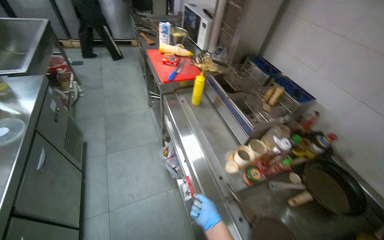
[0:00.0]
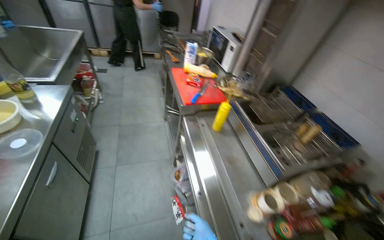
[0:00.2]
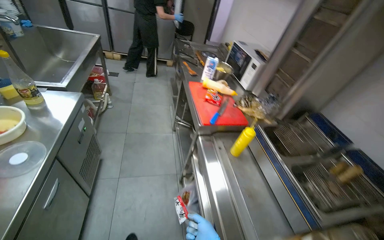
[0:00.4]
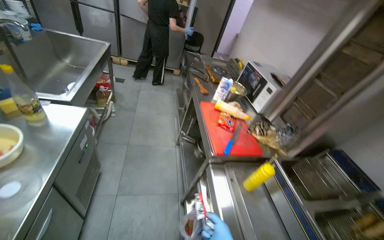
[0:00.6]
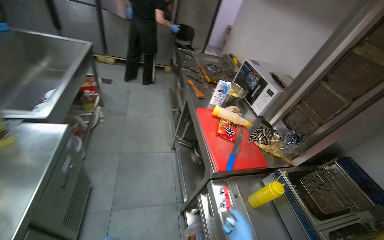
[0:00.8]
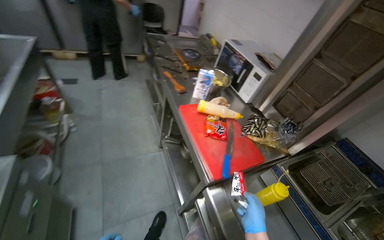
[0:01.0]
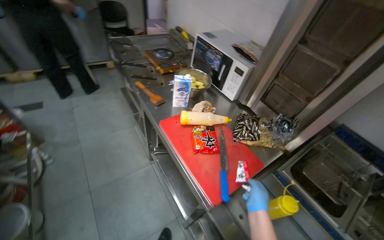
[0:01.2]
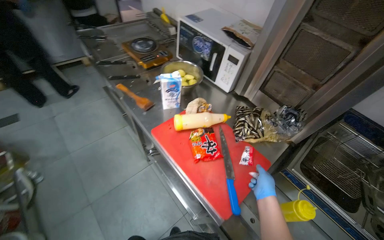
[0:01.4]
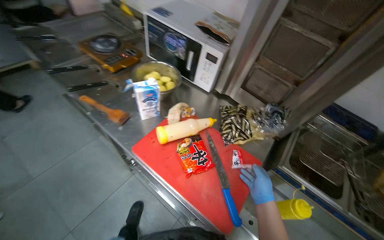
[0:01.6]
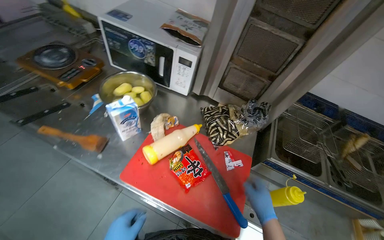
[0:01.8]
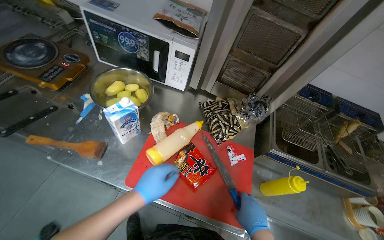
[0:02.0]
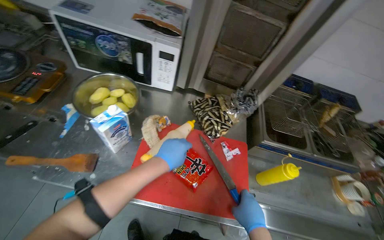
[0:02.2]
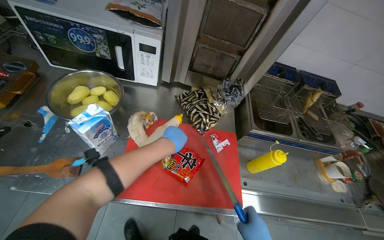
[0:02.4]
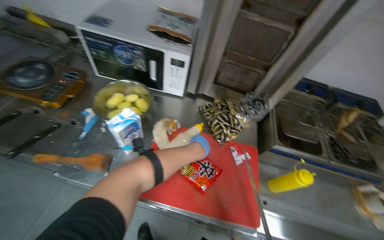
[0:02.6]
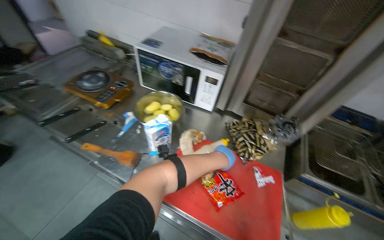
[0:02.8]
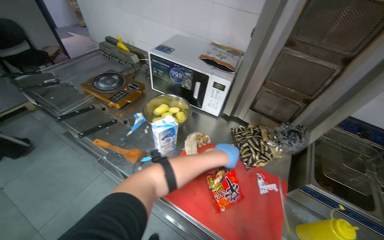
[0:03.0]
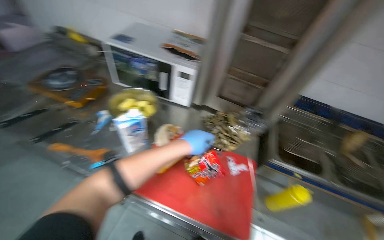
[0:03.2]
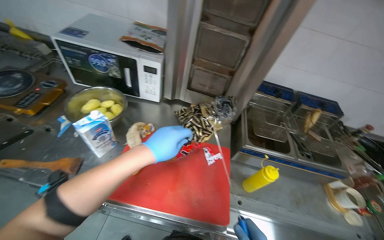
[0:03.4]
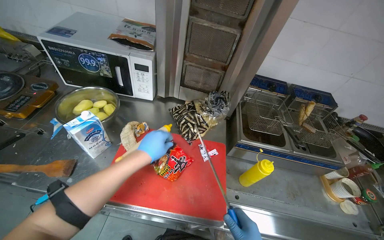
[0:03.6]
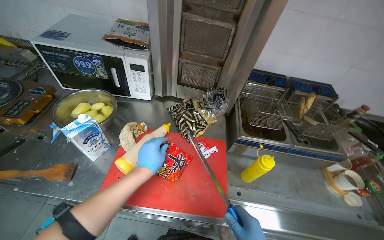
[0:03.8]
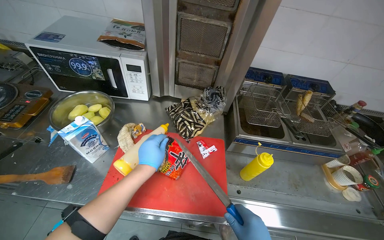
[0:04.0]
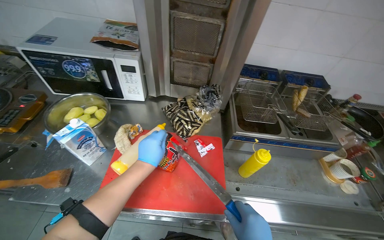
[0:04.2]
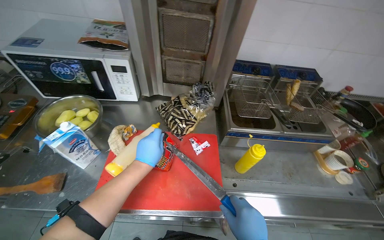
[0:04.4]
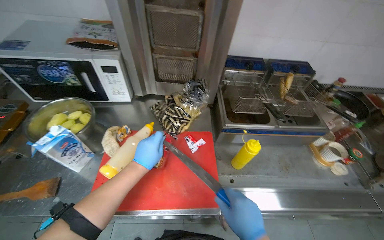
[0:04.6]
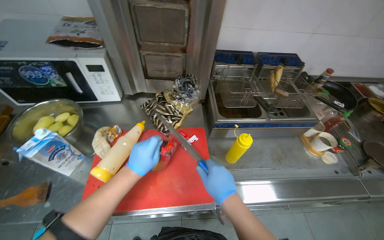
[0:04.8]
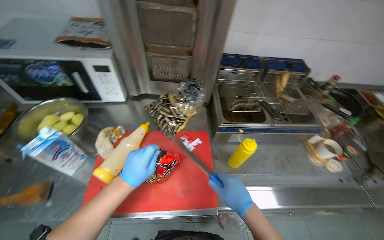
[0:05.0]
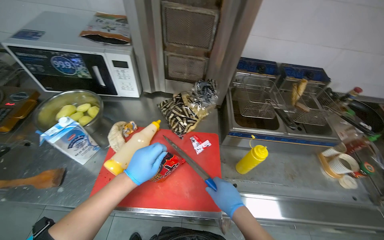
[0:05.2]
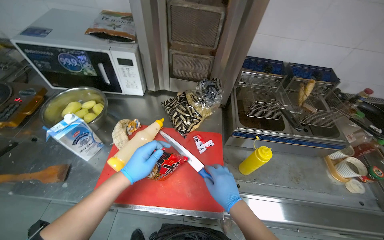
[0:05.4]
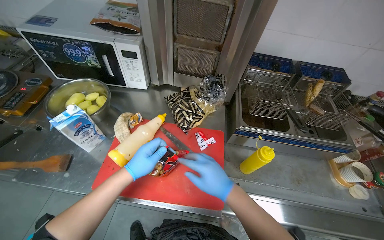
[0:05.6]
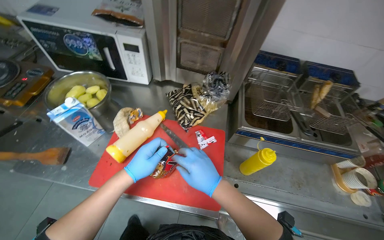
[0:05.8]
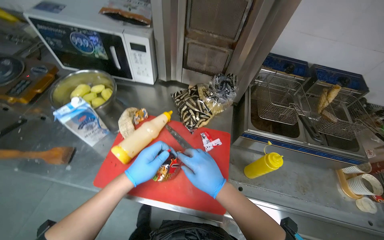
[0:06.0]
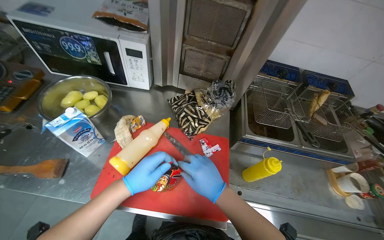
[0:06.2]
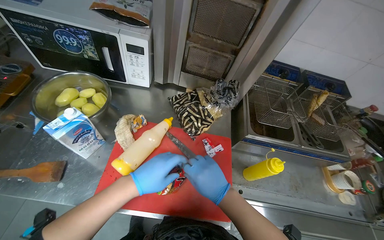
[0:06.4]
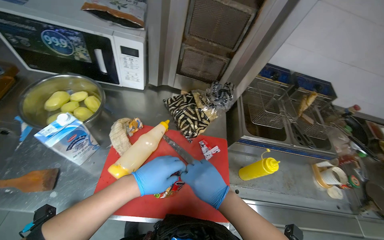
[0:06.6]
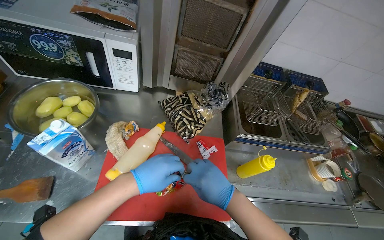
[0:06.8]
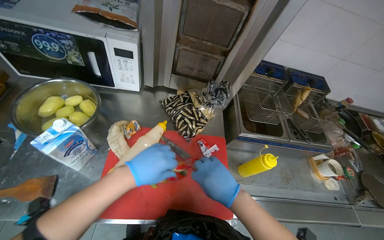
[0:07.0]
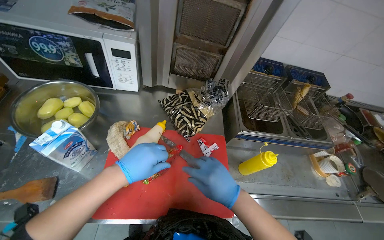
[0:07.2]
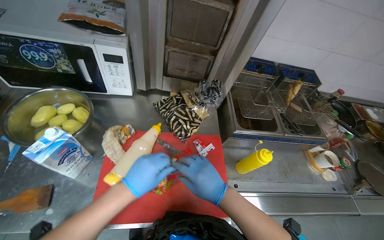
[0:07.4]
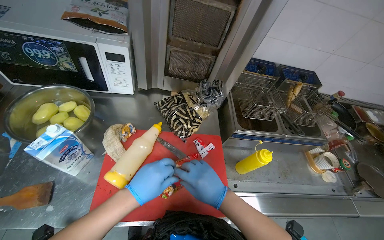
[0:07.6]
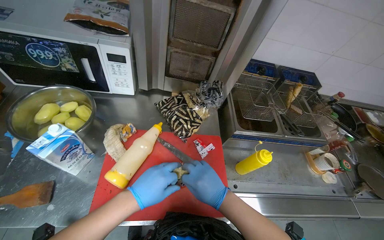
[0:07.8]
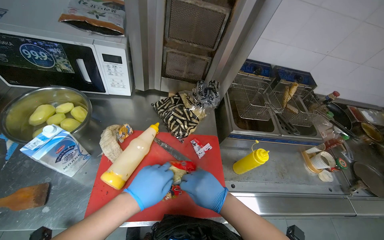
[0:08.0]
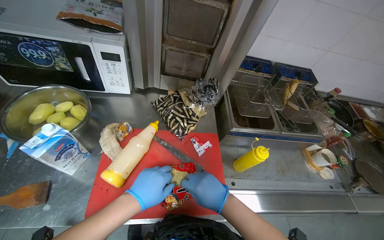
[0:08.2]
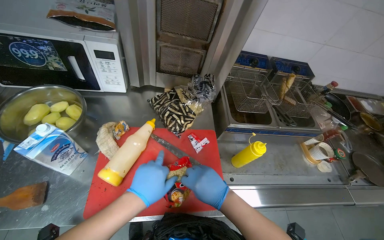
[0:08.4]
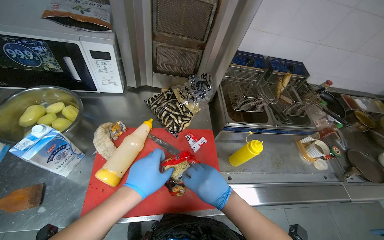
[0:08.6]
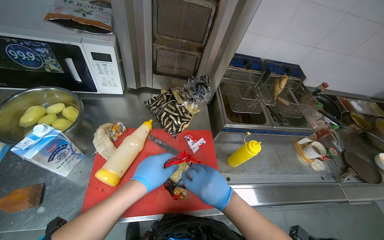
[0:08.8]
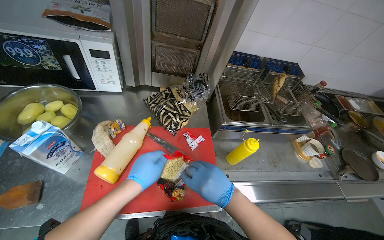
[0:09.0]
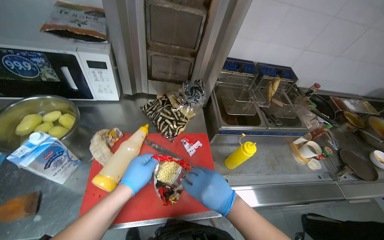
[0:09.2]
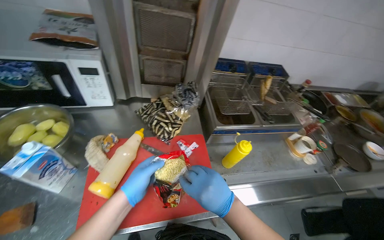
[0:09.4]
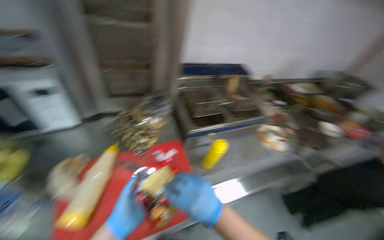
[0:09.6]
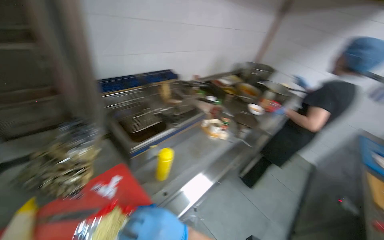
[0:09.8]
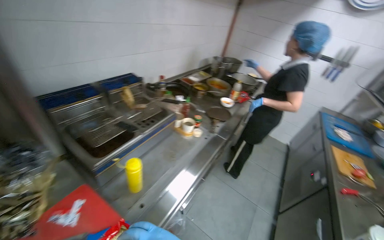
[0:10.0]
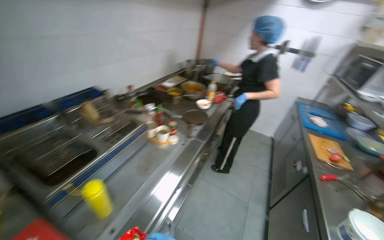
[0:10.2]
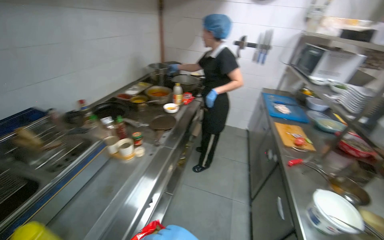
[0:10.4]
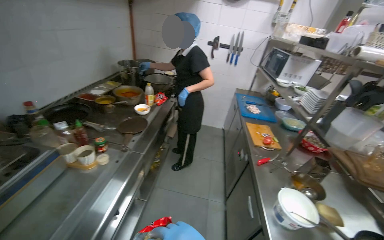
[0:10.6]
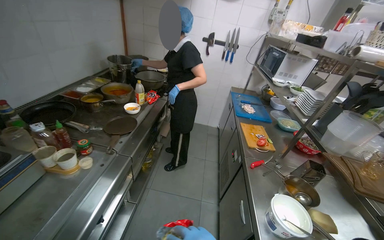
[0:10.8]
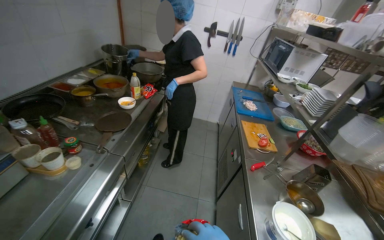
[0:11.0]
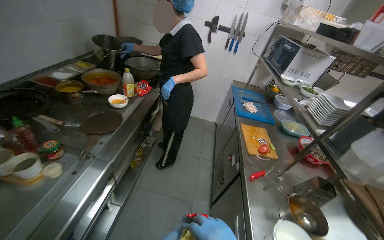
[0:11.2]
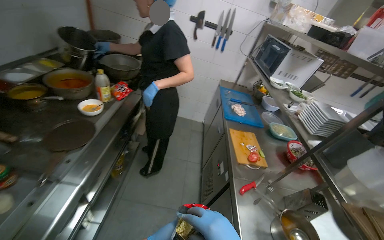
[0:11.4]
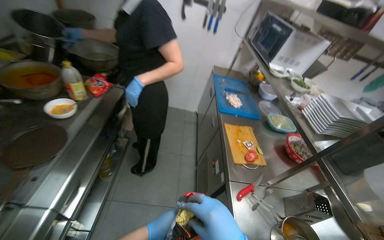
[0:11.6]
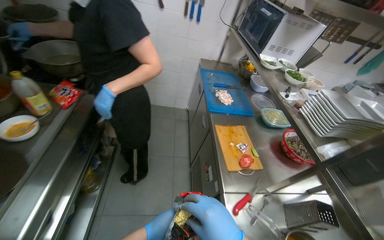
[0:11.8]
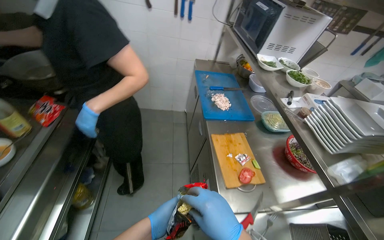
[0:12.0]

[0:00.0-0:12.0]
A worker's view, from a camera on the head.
Job: cooking food.
The whole recording: Cooking instant noodles. The worker opens instant noodle packages, places noodles in a pot on the stove, lights the burner, and adds seasoning.
0:00.0 to 0:01.6: The head travels about 1 m. The wearer looks approximately 30 degrees further to the right.
0:03.0 to 0:04.4: The head turns to the right by about 30 degrees.
0:04.4 to 0:06.0: The left hand shifts roughly 10 cm down the picture.
0:07.6 to 0:09.0: The hands are busy where they are.
0:09.0 to 0:10.4: The wearer moves roughly 50 cm. The head turns to the right by some 70 degrees.
0:10.4 to 0:12.0: The wearer moves some 90 cm. The view swings approximately 20 degrees to the right. The view tips downward by approximately 20 degrees.

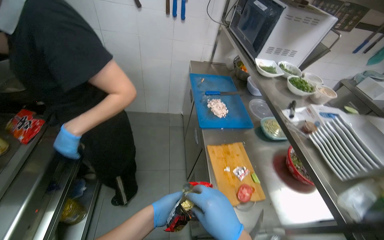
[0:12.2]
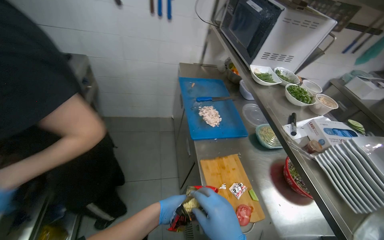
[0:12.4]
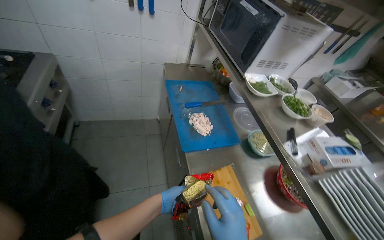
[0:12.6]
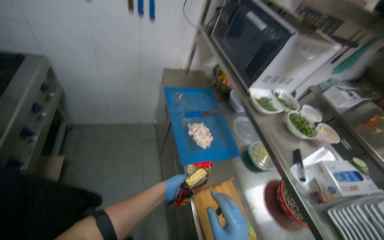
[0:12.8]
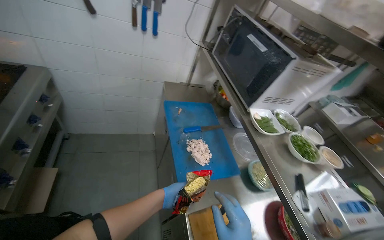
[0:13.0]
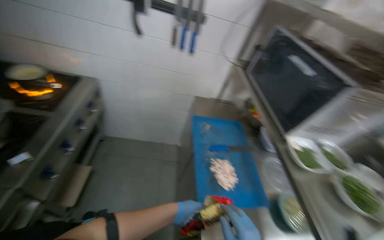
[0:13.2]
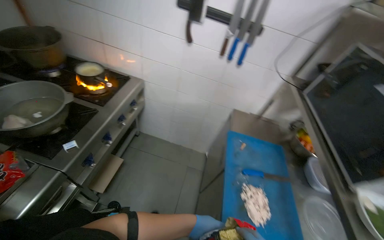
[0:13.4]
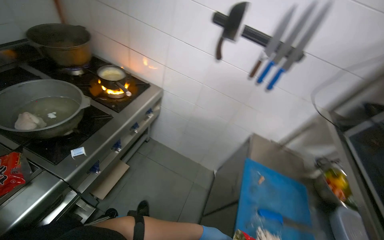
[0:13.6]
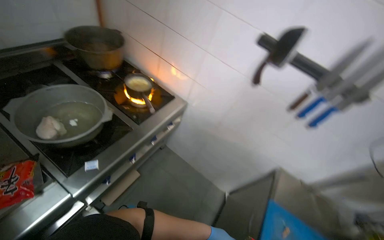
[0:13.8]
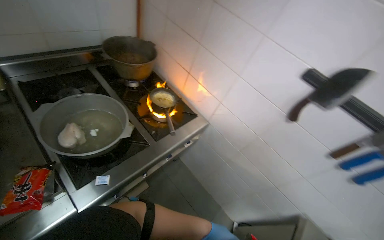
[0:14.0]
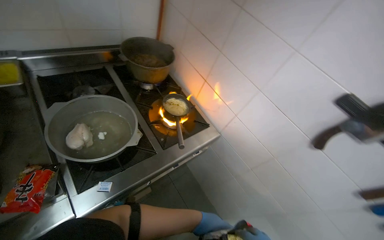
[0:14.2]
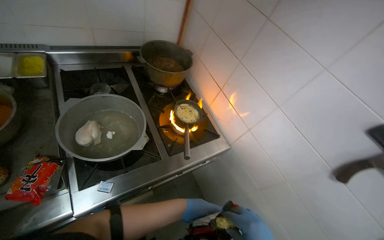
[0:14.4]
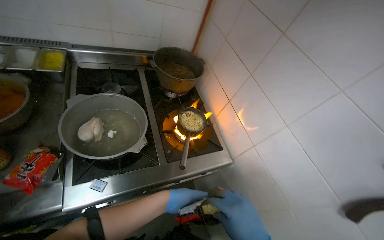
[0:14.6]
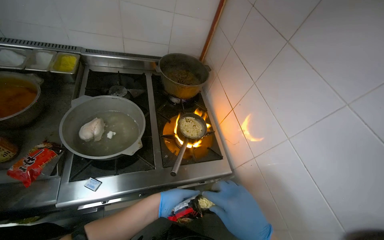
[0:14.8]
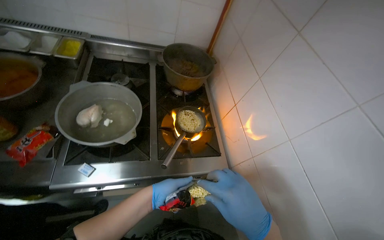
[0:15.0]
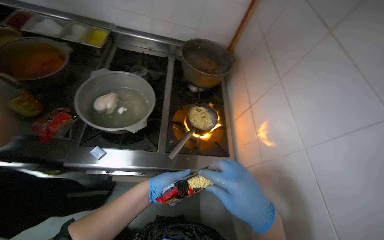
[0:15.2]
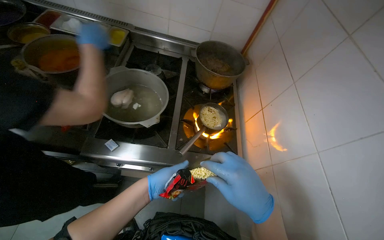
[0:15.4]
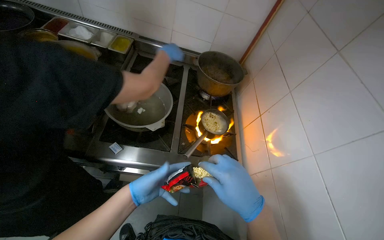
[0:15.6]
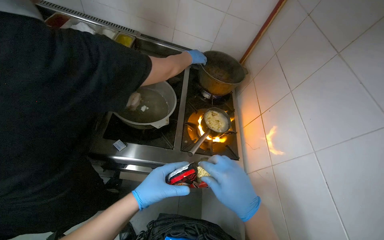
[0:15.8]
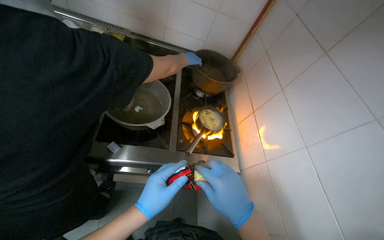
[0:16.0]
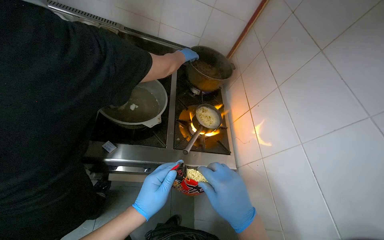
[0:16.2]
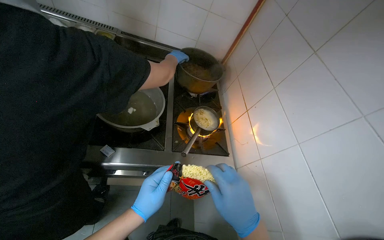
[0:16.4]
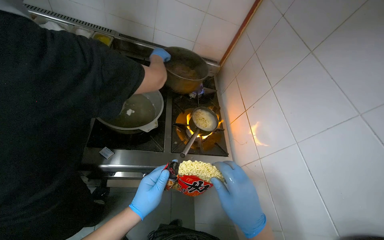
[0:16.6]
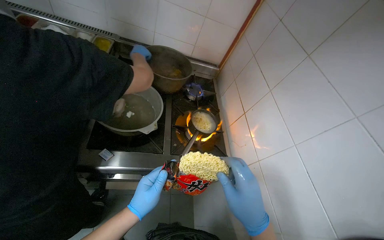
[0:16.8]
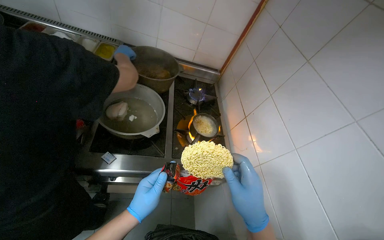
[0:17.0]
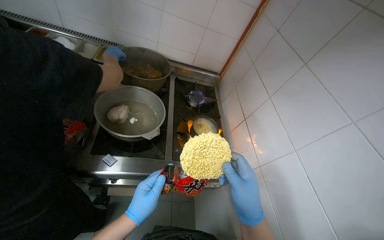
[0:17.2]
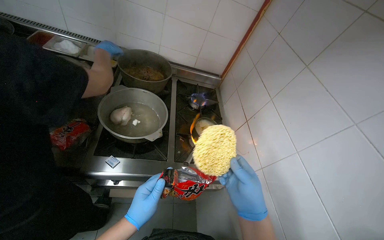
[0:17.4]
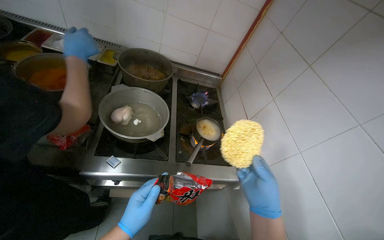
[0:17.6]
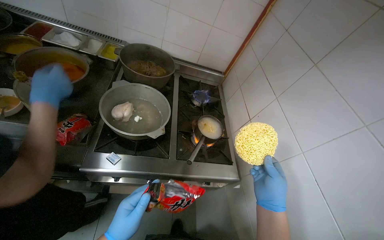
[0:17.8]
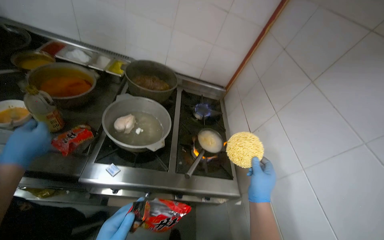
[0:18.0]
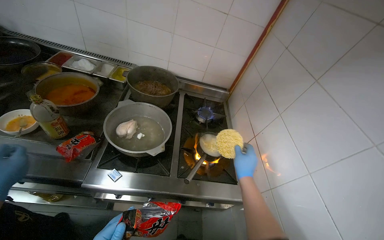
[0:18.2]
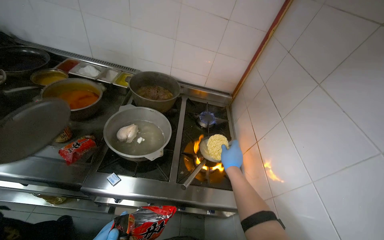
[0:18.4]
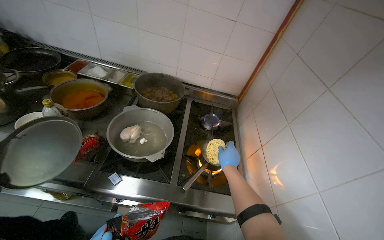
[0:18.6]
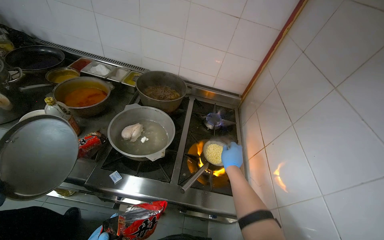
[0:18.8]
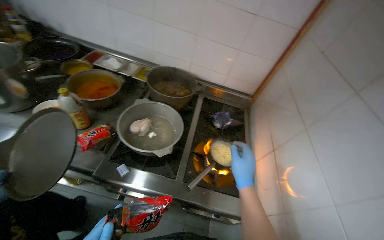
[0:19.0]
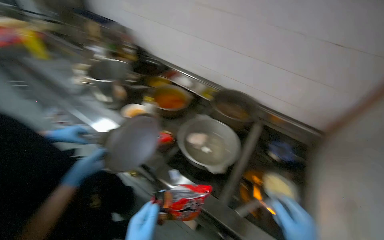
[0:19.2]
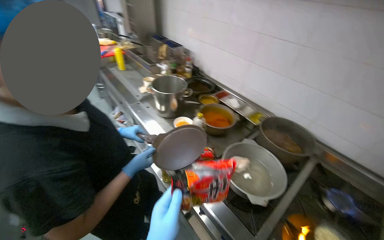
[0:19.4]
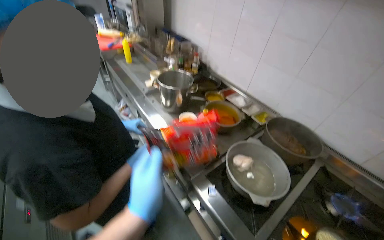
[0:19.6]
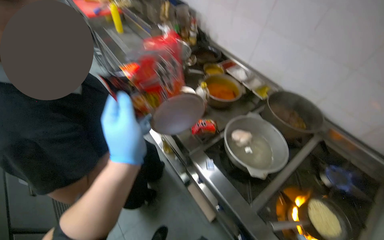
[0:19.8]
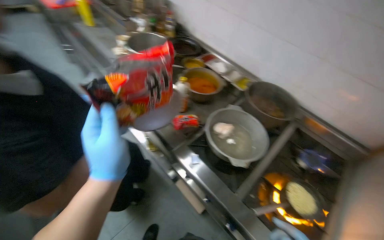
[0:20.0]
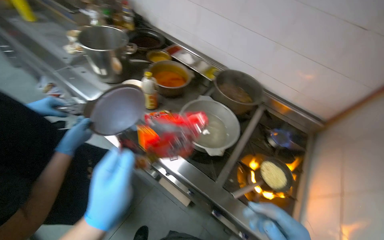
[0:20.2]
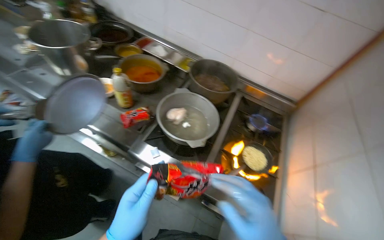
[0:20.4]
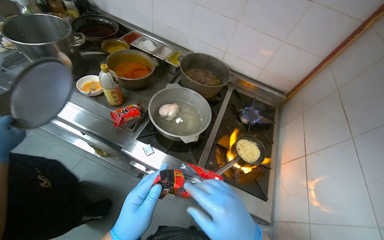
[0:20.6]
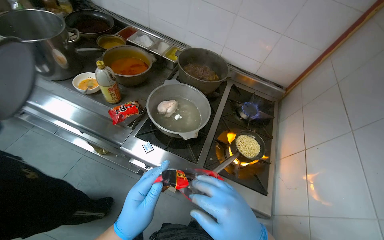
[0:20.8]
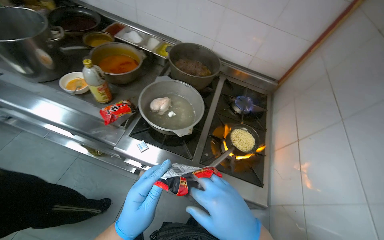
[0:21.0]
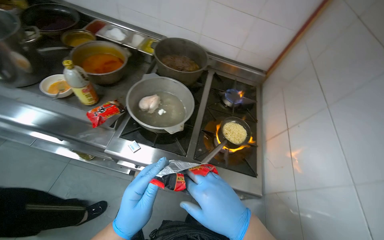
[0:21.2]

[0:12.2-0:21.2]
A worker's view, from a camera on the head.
Job: cooking food.
The whole recording: Cooking instant noodles. The worker opens instant noodle packages, places noodles in a pot on the stove, lights the burner, and adds seasoning.
0:12.2 to 0:13.8: The camera travels about 70 cm. The wearer's head swings roughly 40 degrees to the left.
0:13.8 to 0:15.2: The head rotates about 55 degrees to the left.
0:15.2 to 0:16.6: The left hand goes roughly 10 cm nearer to the camera.
0:16.6 to 0:18.2: The right hand is displaced farther from the camera and up the picture by roughly 20 cm.
0:18.2 to 0:19.8: The head rotates about 50 degrees to the left.
0:19.8 to 0:21.2: The head turns to the right by approximately 40 degrees. The view tilts some 15 degrees downward.
